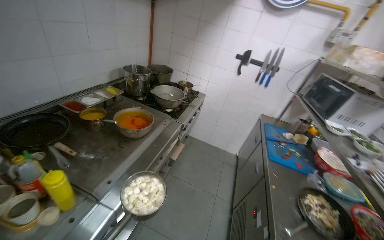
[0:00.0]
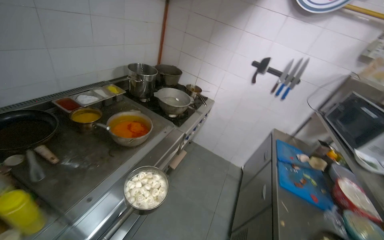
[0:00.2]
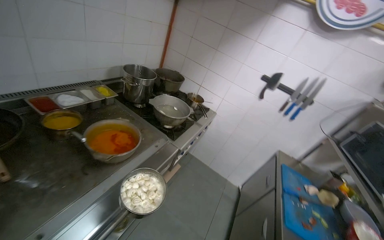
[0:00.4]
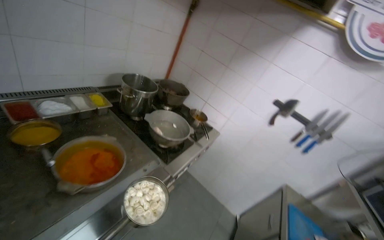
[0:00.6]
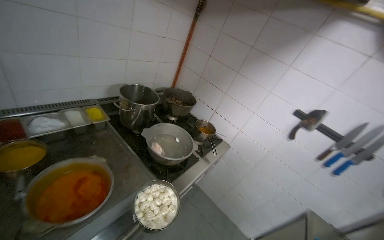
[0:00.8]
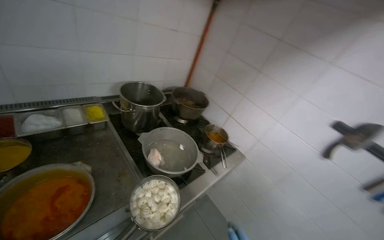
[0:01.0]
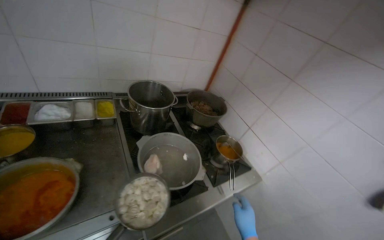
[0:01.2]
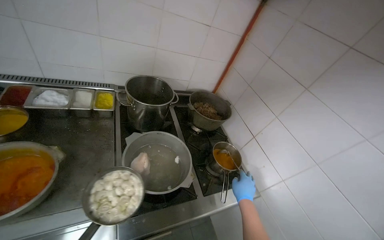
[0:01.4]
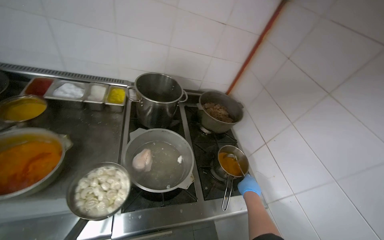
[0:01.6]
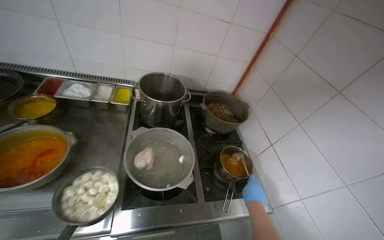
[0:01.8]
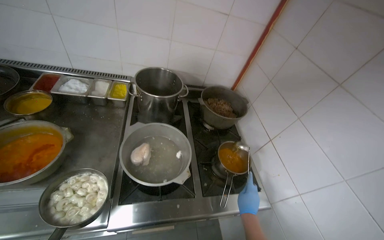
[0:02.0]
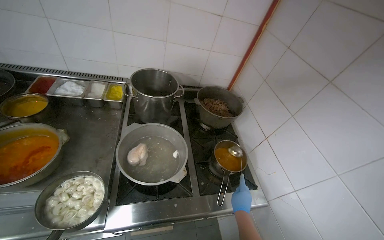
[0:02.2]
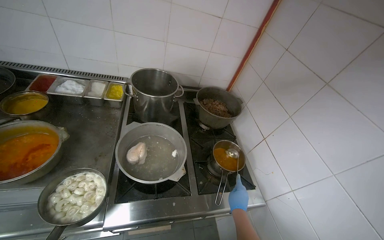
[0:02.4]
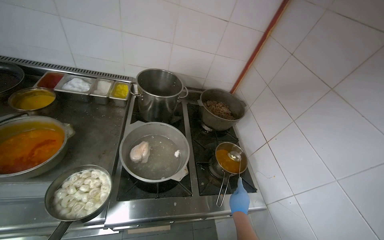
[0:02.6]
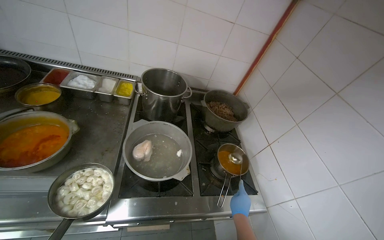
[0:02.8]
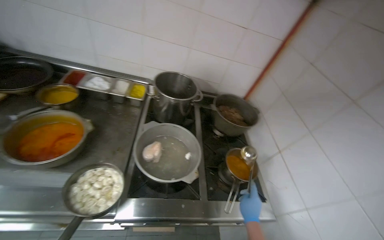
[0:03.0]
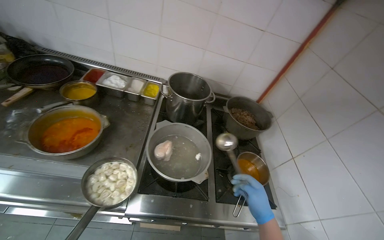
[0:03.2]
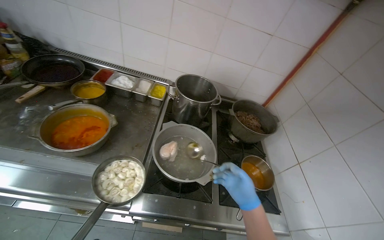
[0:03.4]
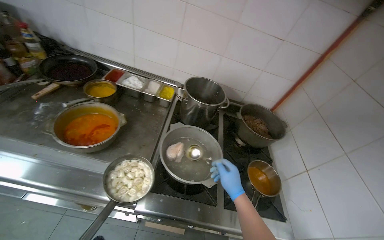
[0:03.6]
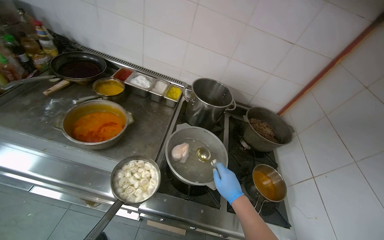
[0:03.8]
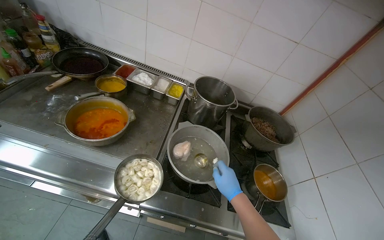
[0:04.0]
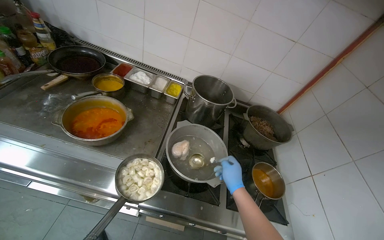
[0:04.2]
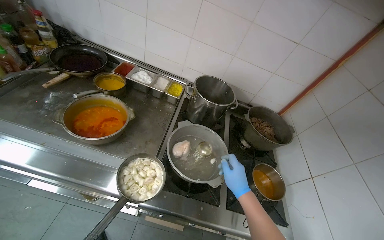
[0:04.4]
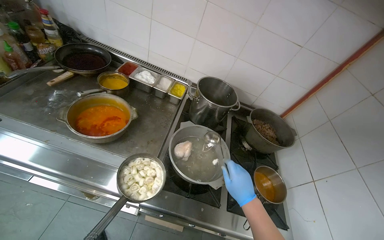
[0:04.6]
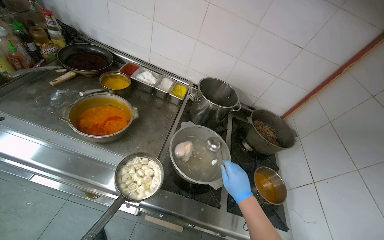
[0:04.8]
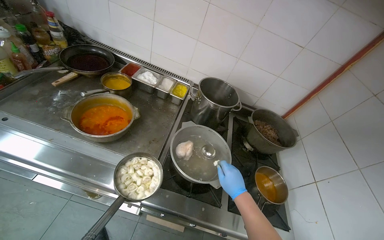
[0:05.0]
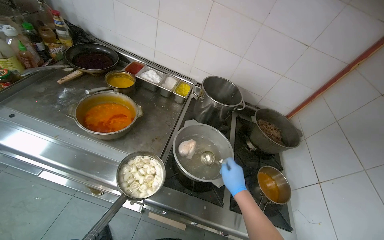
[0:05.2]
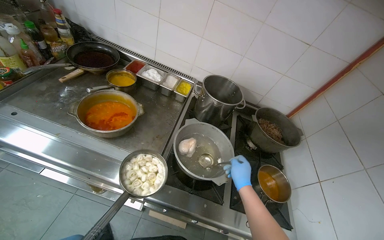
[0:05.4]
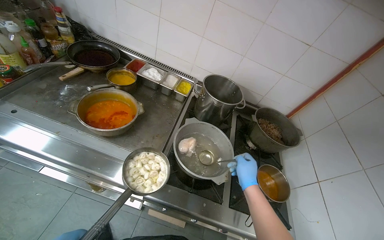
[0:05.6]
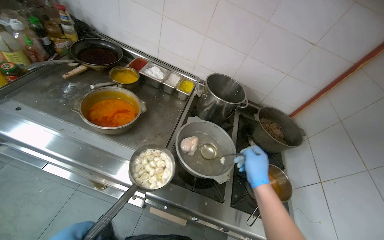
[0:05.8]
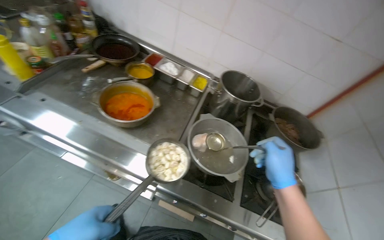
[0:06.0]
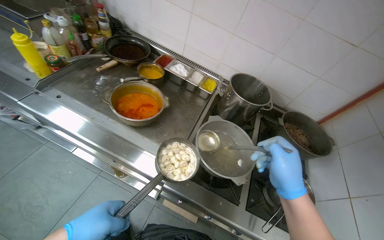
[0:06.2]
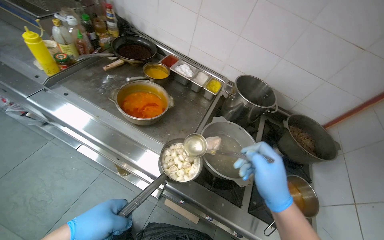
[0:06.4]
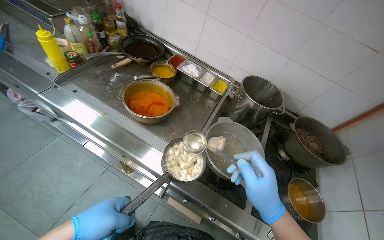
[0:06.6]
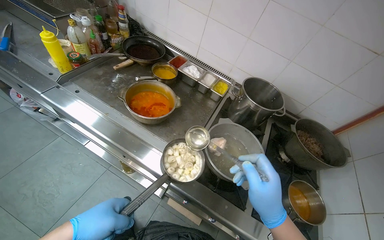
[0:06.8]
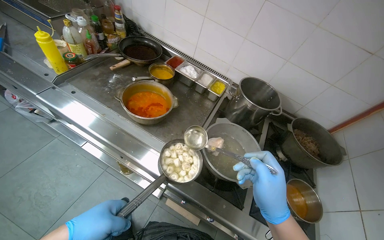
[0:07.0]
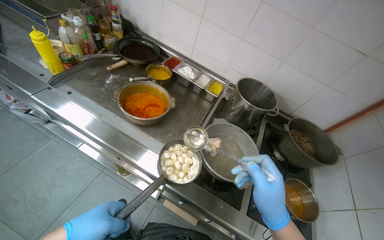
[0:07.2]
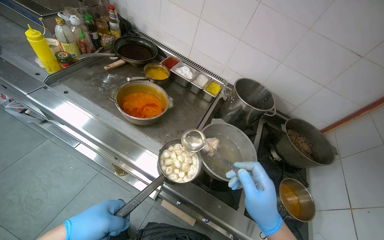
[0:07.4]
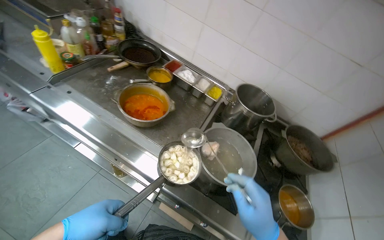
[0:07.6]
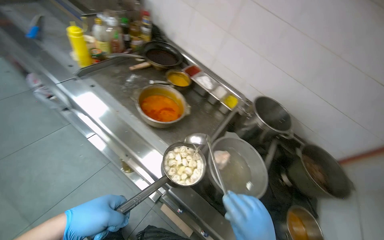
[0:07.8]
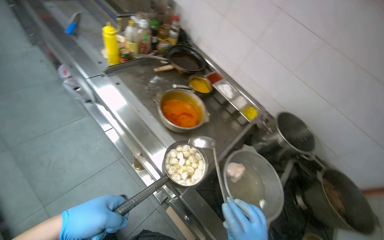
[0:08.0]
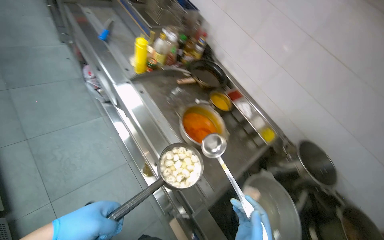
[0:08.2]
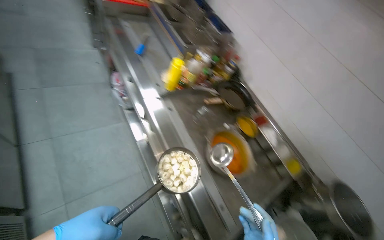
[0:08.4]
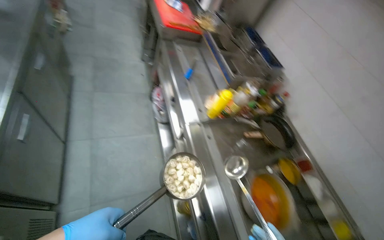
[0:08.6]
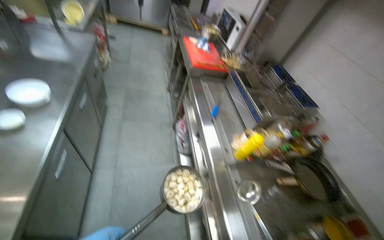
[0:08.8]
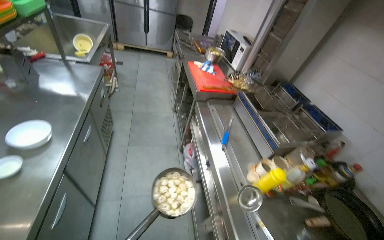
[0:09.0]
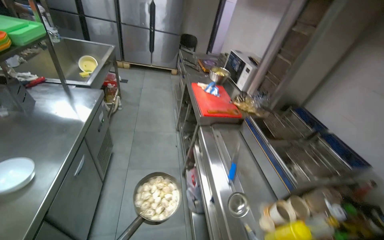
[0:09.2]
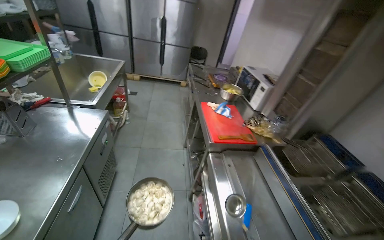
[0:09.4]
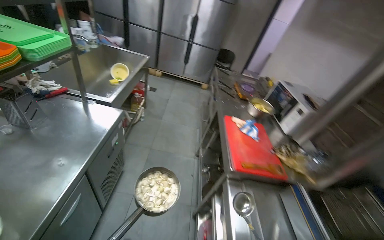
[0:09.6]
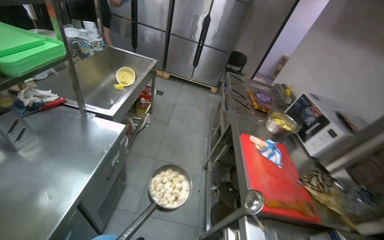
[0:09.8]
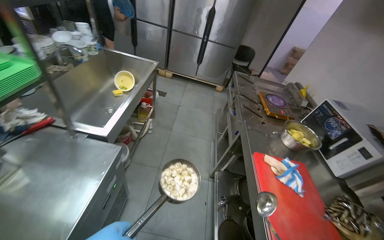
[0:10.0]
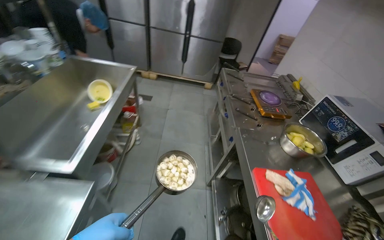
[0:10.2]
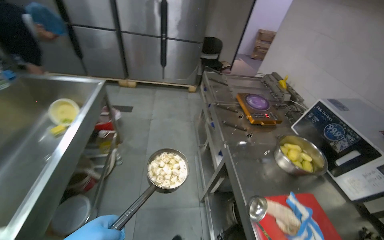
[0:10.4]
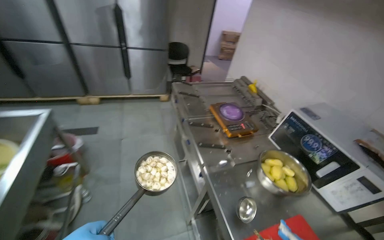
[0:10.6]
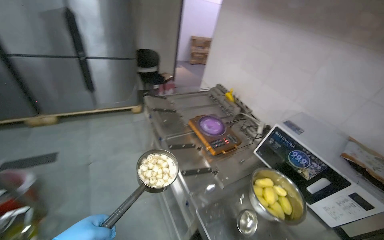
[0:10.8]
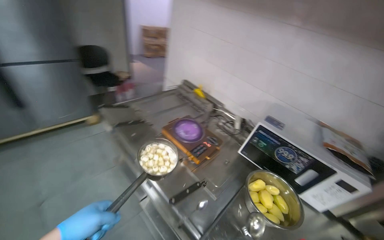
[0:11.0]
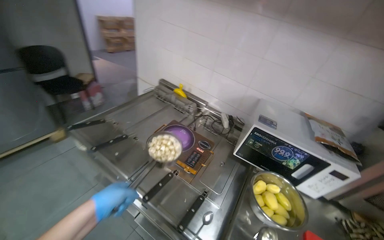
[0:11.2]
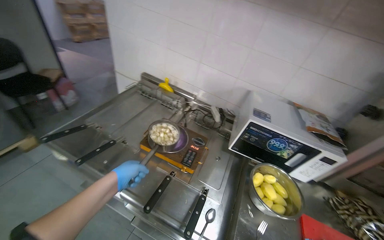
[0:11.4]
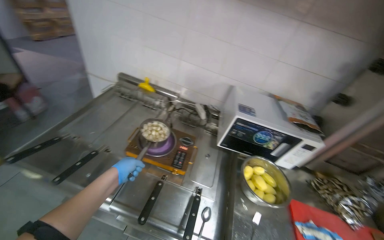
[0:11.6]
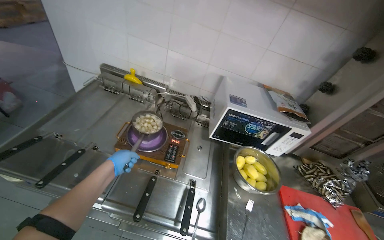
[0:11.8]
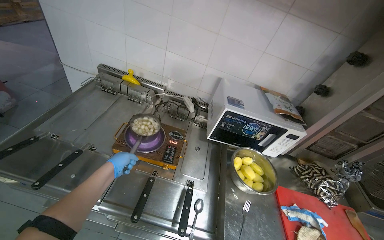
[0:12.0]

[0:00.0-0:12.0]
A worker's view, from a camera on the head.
Job: preparing food.
The whole recording: Preparing pot with ingredients. The worker picks up a pot, transfers ingredients from another pot, places it back, and adds salt.
0:00.0 to 0:01.6: The camera is carried some 1 m. The wearer's head swings some 55 degrees to the left.
0:03.0 to 0:04.4: The right hand travels up the picture by approximately 20 cm.
0:06.0 to 0:07.6: The right hand is displaced to the left by roughly 10 cm.
0:07.6 to 0:09.0: The wearer moves roughly 70 cm. The wearer's head swings about 50 degrees to the left. The view tips upward by approximately 25 degrees.
0:09.0 to 0:10.4: The camera is carried some 1 m.
0:10.4 to 0:12.0: The head travels about 80 cm. The head rotates roughly 70 degrees to the right. The camera pitches downward, by roughly 15 degrees.

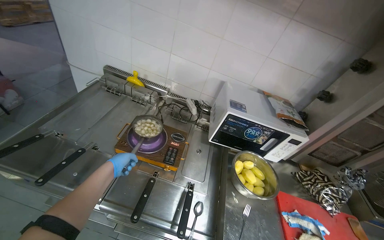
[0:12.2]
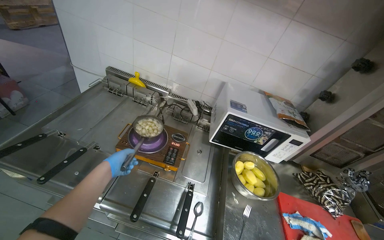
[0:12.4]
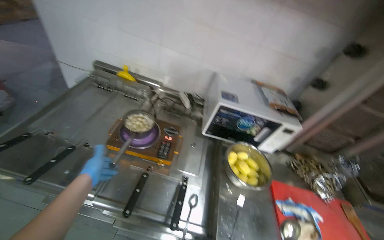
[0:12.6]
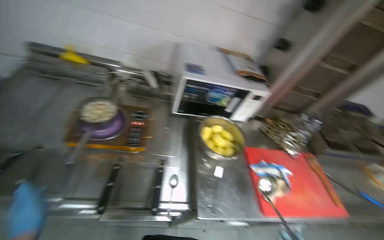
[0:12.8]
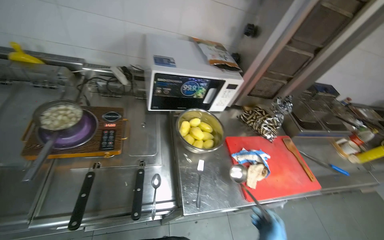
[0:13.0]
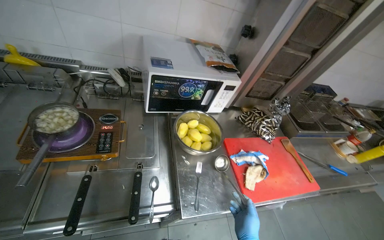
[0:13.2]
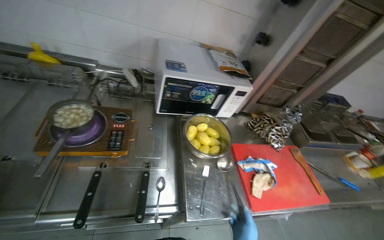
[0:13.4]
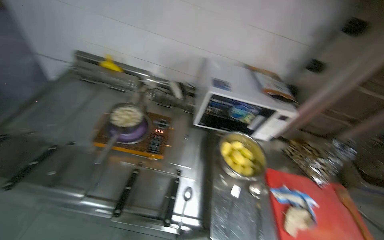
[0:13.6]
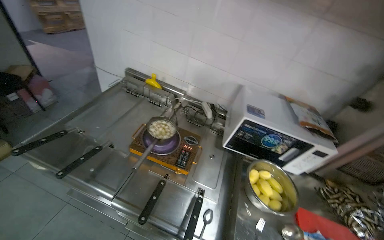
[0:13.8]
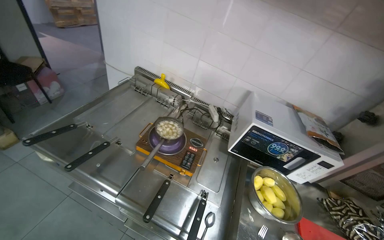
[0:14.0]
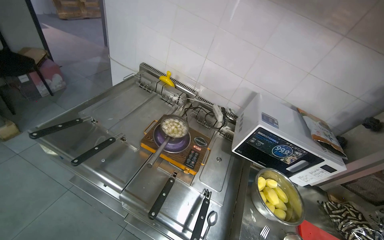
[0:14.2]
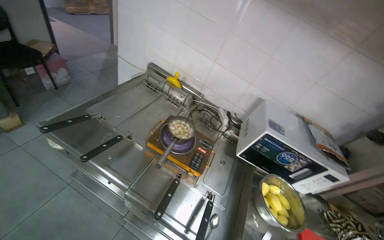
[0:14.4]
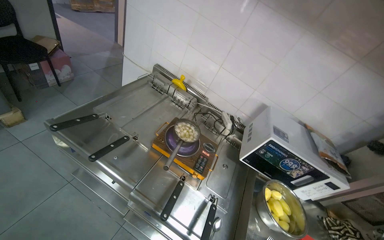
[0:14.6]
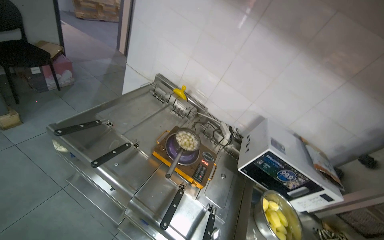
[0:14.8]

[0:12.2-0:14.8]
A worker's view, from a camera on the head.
Job: preparing food.
The whole recording: Preparing pot with ingredients. The worker picks up a pot, transfers ingredients from another pot, places it back, and adds salt.
0:12.2 to 0:13.4: The head rotates about 20 degrees to the right.
0:13.4 to 0:14.8: The head rotates about 35 degrees to the left. The view tilts some 15 degrees upward.
